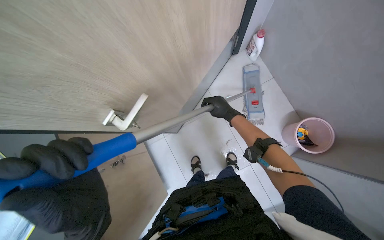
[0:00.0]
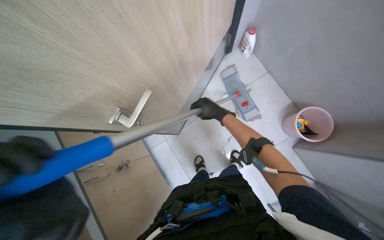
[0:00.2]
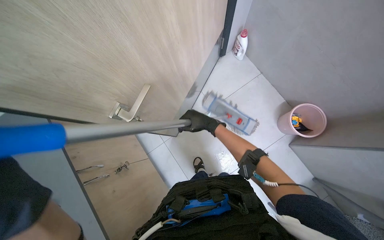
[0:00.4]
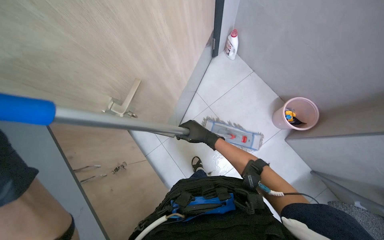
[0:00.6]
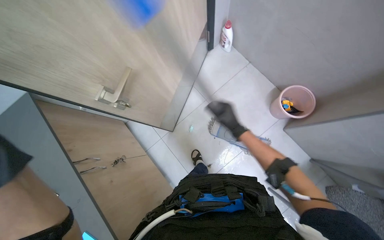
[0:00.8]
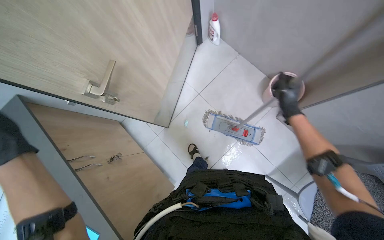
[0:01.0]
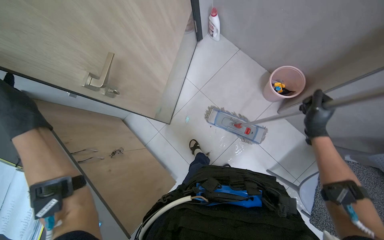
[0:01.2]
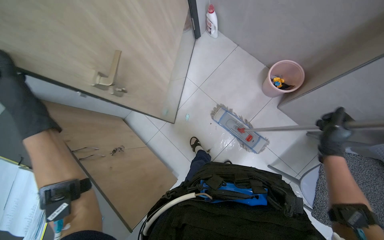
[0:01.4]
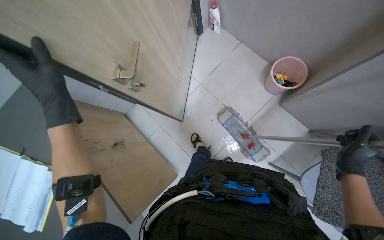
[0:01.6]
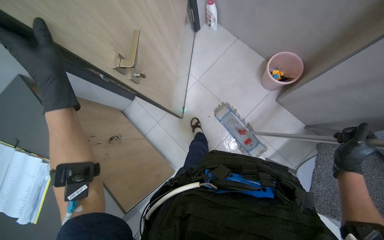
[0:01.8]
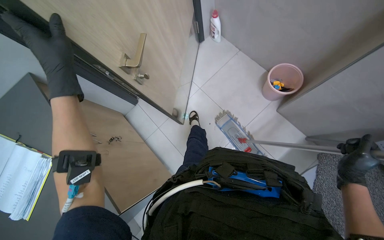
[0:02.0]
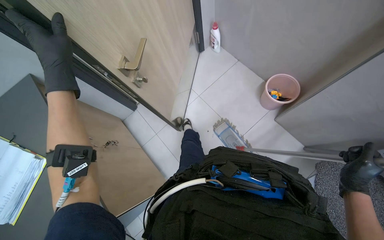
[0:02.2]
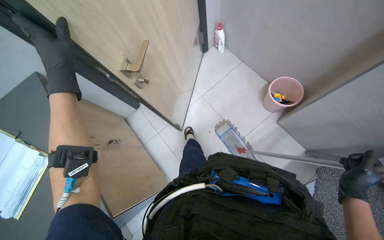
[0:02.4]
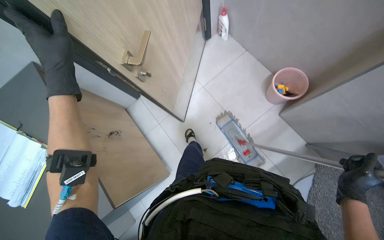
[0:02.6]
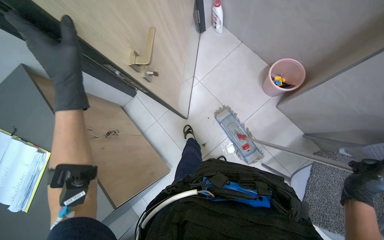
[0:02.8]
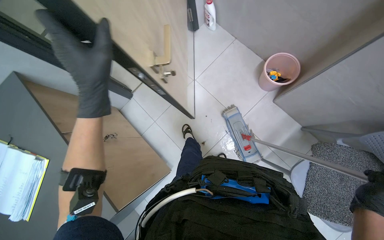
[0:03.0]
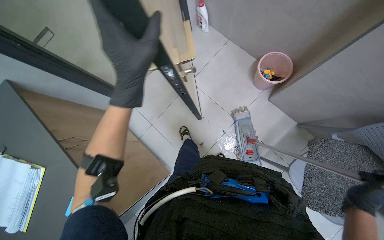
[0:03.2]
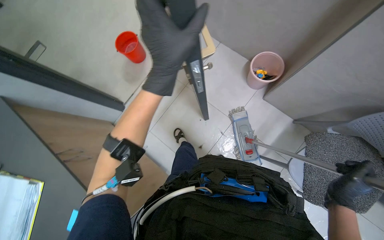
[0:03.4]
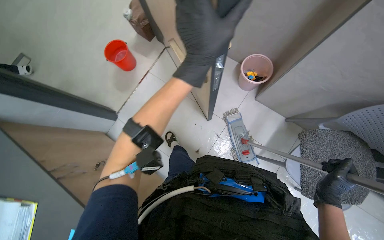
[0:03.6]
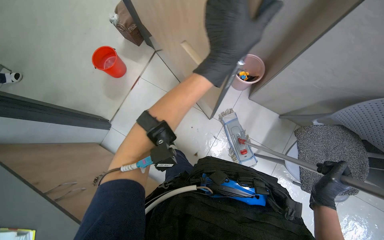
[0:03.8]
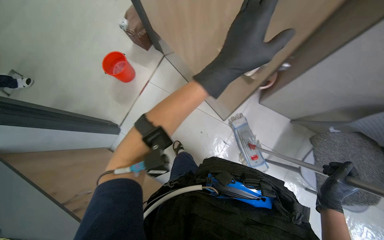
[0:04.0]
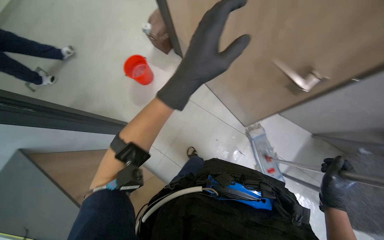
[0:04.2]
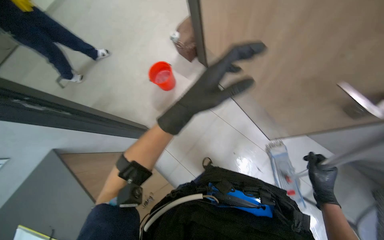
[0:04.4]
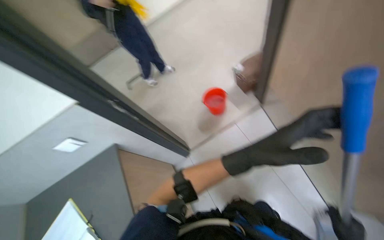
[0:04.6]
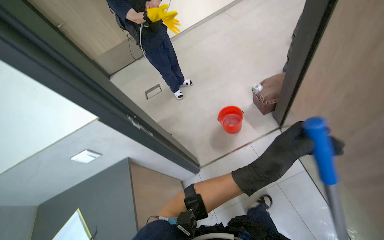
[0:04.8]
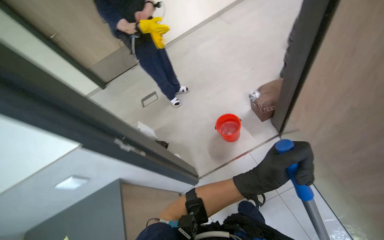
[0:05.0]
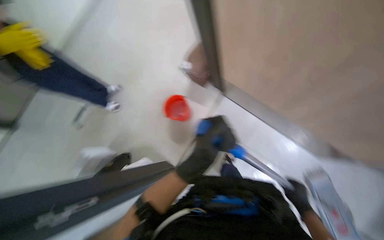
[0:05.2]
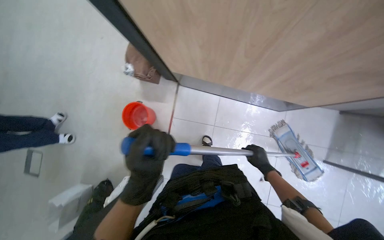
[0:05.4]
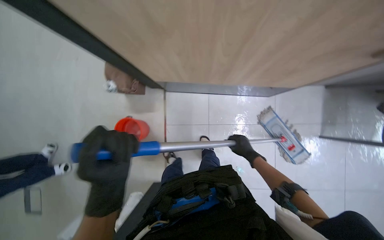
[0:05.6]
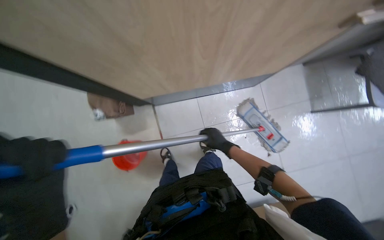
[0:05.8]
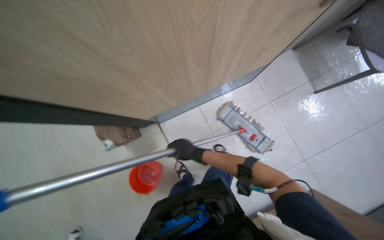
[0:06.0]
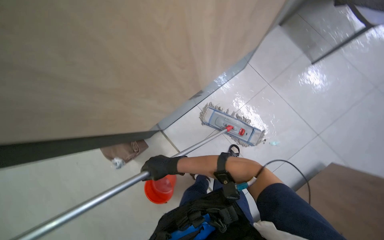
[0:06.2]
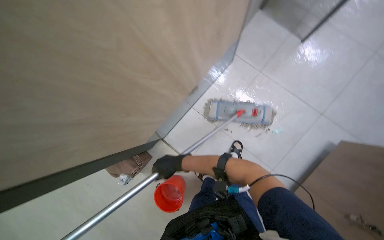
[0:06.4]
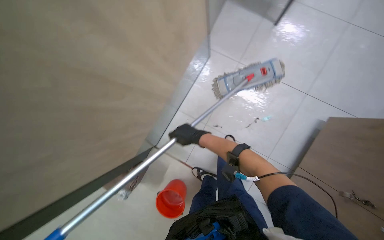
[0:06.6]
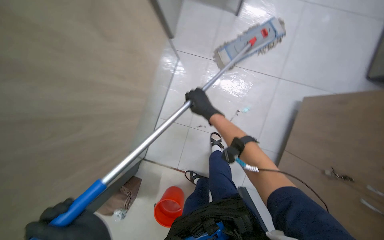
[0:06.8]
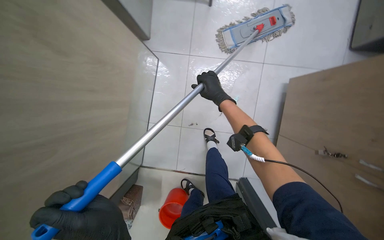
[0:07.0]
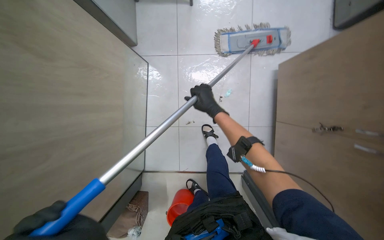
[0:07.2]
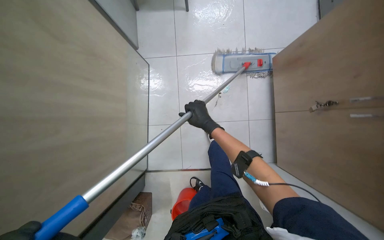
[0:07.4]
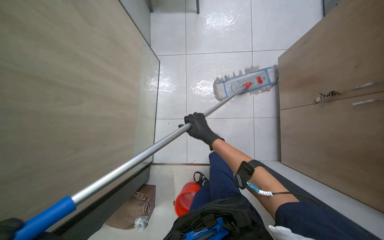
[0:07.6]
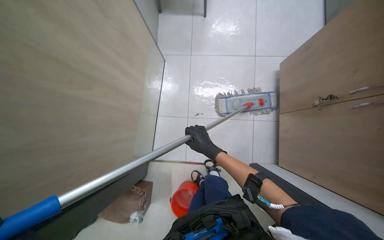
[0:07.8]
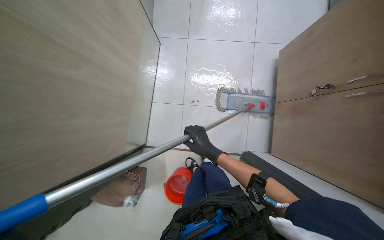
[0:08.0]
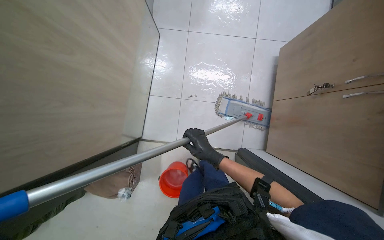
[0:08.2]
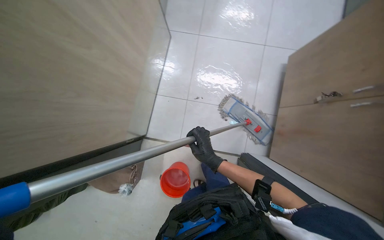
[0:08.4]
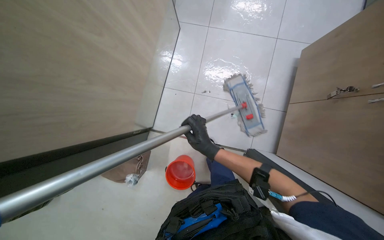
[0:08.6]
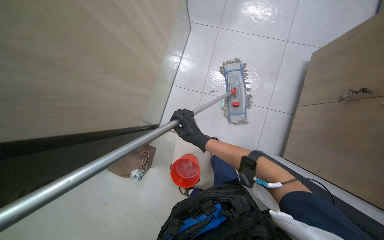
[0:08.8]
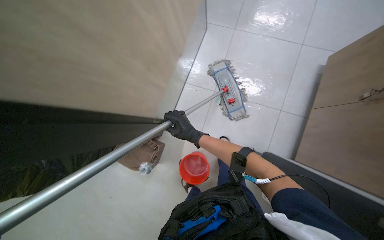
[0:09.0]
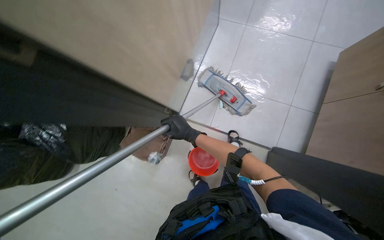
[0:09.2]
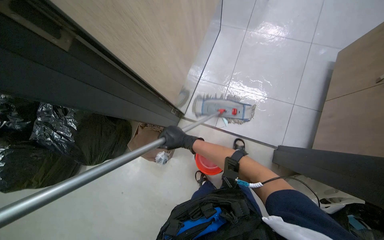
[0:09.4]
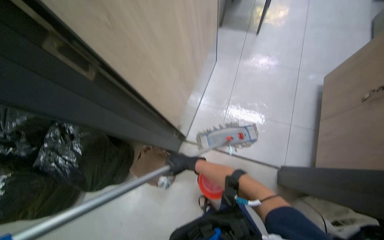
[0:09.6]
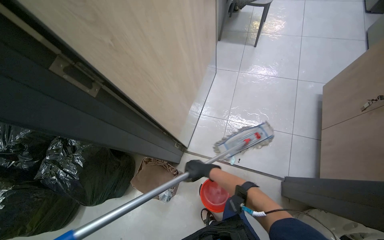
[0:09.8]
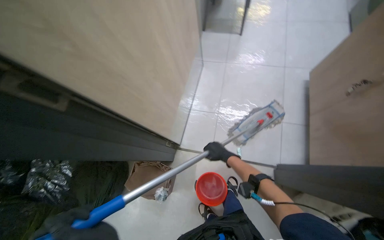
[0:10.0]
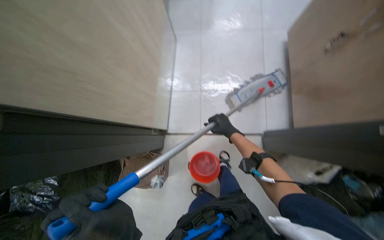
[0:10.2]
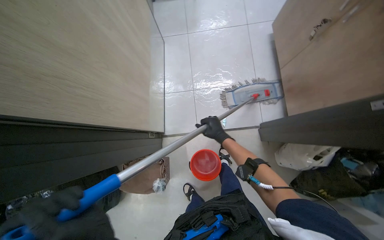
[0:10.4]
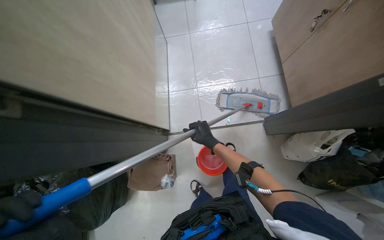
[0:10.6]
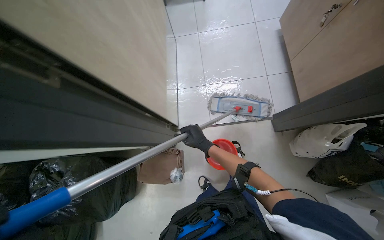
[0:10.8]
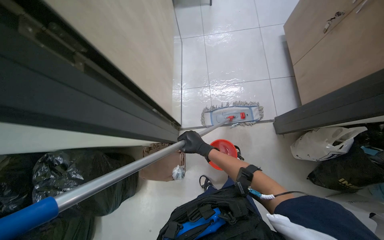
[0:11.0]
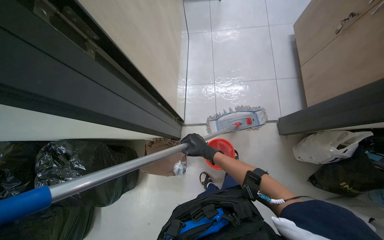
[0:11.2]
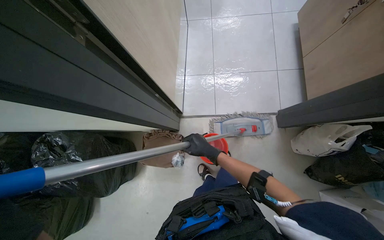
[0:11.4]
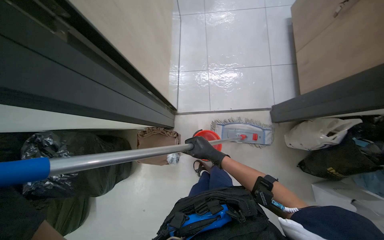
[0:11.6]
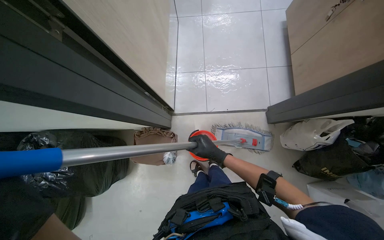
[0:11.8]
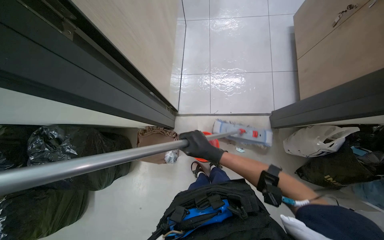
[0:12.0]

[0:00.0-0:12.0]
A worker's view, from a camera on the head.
Job: mopping floor.
The whole recording: Mopping laundry room floor. The worker mops the tiled floor of the laundry room.
0:00.0 to 0:01.6: The right hand travels down the picture, to the right and nearer to the camera by about 50 cm.
0:01.6 to 0:03.0: The left hand goes about 15 cm to the right. The right hand heads down the picture, covering approximately 10 cm.
0:03.0 to 0:04.4: The right hand goes about 15 cm to the left and farther from the camera; the left hand travels to the right by approximately 20 cm.
0:04.4 to 0:06.0: The scene rotates counterclockwise by approximately 65 degrees.
0:06.0 to 0:07.6: The scene turns roughly 65 degrees counterclockwise in the picture.
0:07.6 to 0:09.0: The right hand shifts approximately 20 cm to the left.
0:09.0 to 0:10.4: The right hand goes approximately 10 cm to the right.
0:10.4 to 0:12.0: The right hand heads to the left and nearer to the camera, covering about 25 cm.

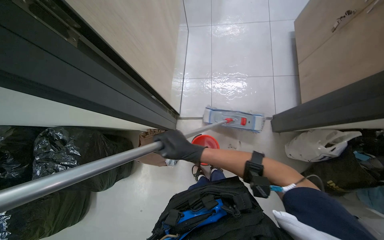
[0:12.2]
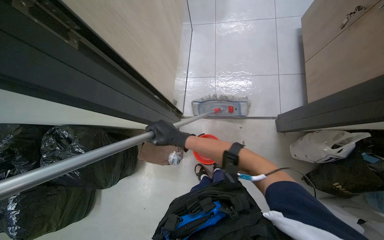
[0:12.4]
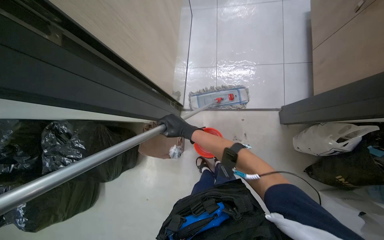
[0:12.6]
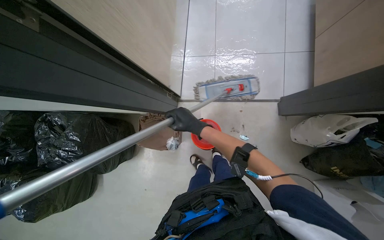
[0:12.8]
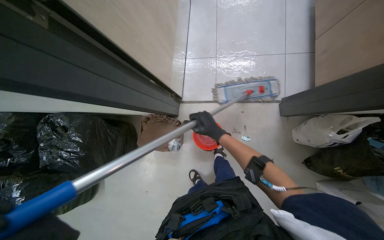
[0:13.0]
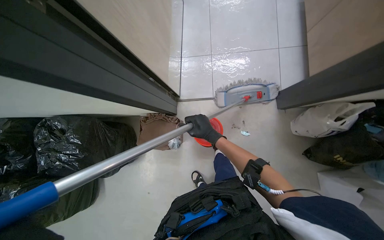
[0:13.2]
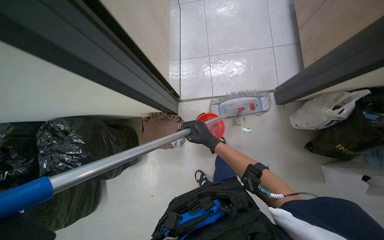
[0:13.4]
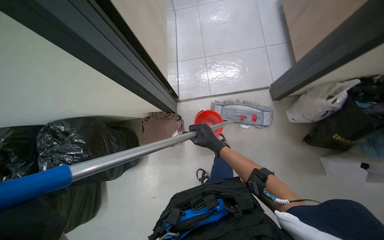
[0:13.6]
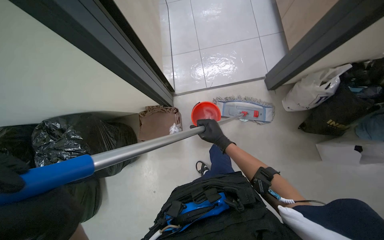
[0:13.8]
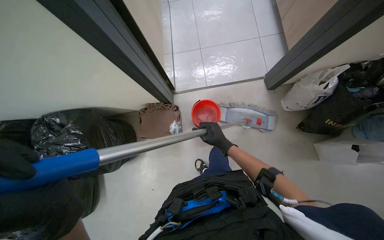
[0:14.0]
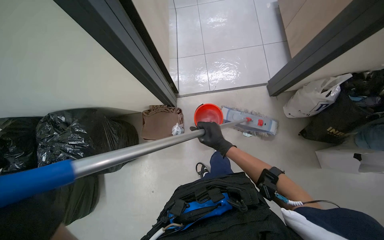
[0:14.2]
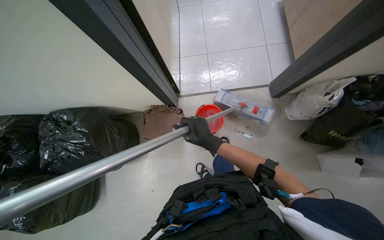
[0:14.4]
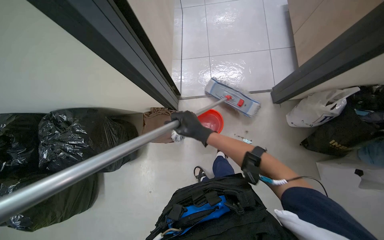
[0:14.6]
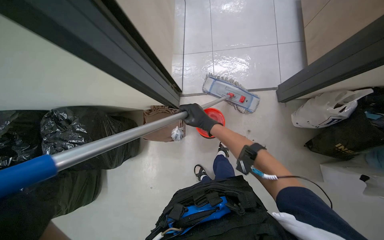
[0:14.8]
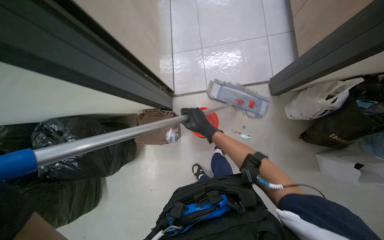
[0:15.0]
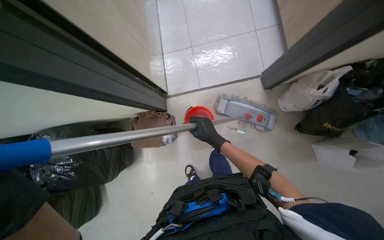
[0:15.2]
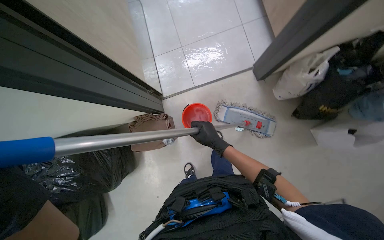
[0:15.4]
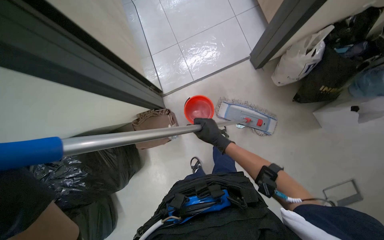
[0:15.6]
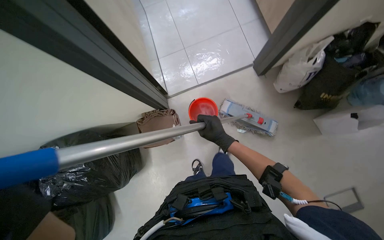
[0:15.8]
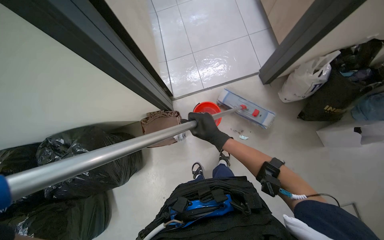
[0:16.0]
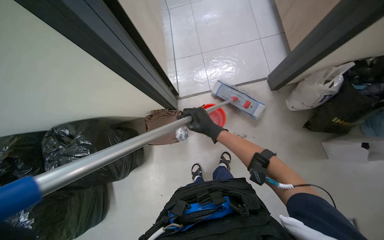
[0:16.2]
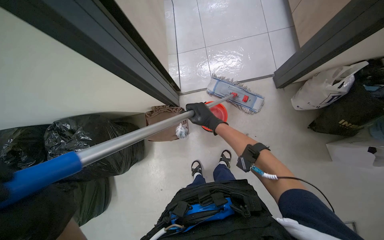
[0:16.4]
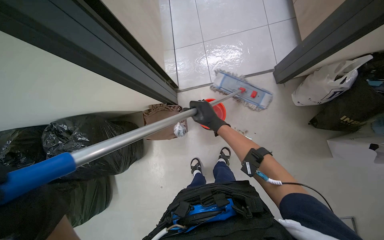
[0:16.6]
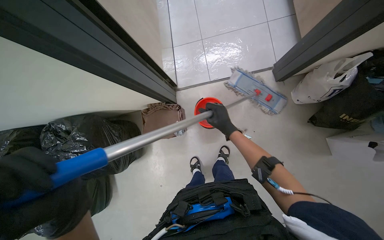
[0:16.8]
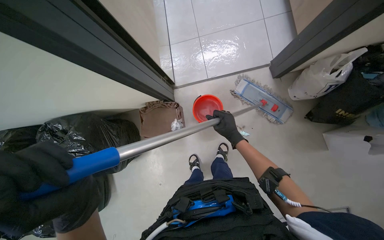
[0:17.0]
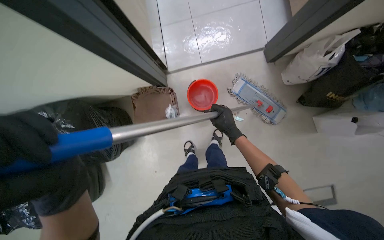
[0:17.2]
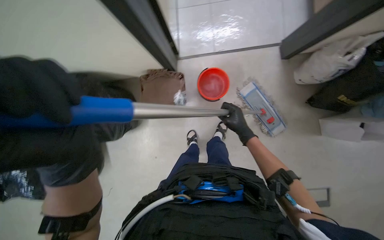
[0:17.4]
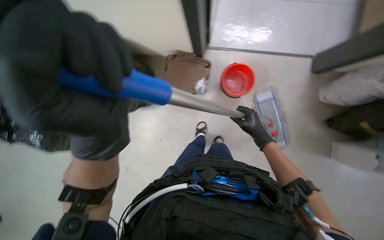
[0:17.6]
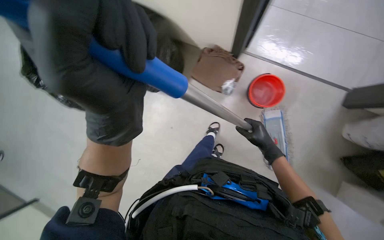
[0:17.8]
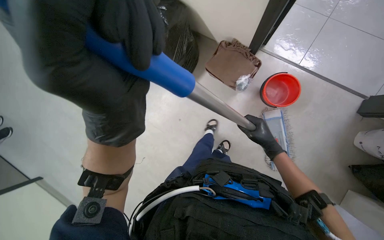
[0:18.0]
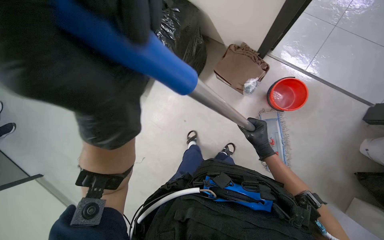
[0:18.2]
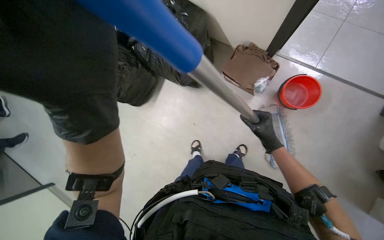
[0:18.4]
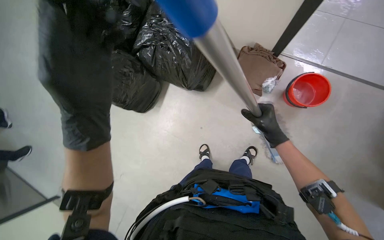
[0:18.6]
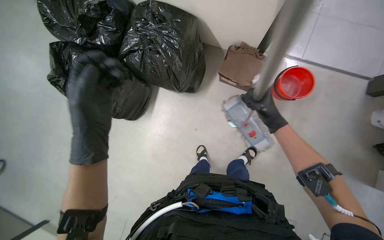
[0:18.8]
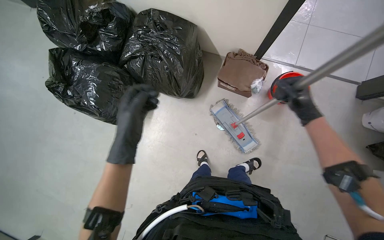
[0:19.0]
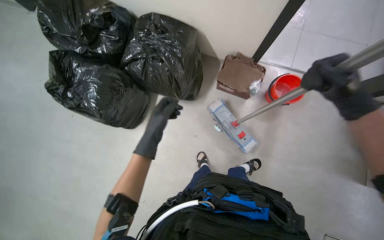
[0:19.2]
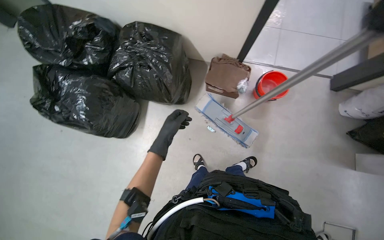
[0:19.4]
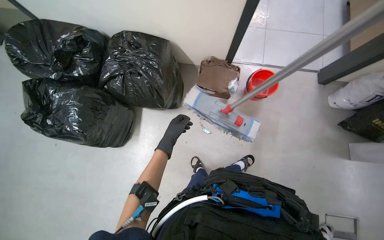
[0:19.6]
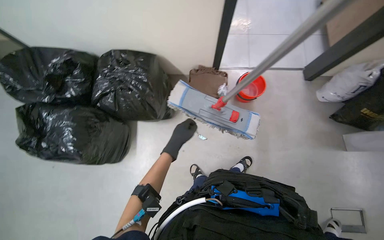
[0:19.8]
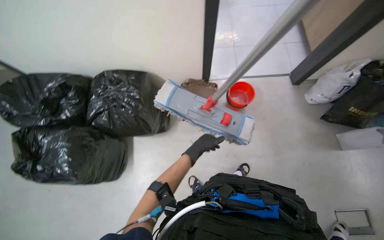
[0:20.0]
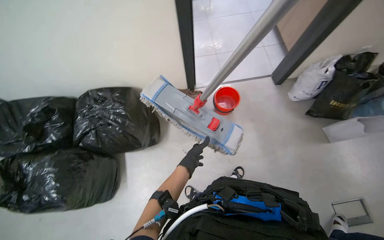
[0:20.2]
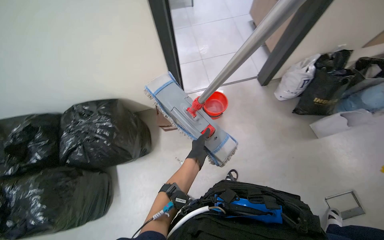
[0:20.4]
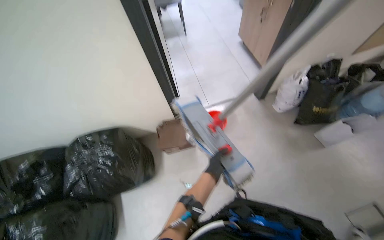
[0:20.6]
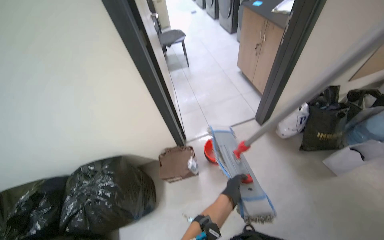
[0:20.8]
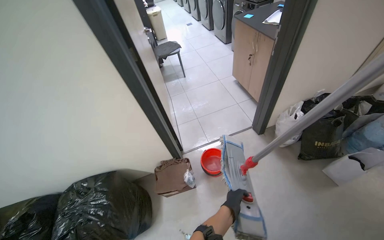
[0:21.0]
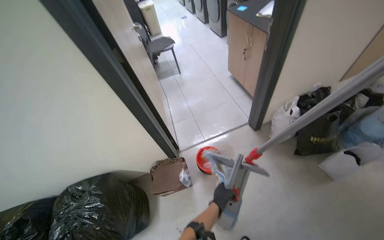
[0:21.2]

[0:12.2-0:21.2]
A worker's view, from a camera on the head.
Job: mopping floor.
The whole recording: Mopping laundry room floor. The worker mops the tiled floor of the laundry room.
0:16.6 to 0:18.2: The camera pitches downward, by approximately 15 degrees. The scene turns roughly 40 degrees clockwise in the picture.
0:18.2 to 0:19.8: The left hand moves farther from the camera, approximately 25 cm.
0:19.8 to 0:21.2: The view tilts some 25 degrees upward. The left hand moves to the right, roughly 40 cm.
